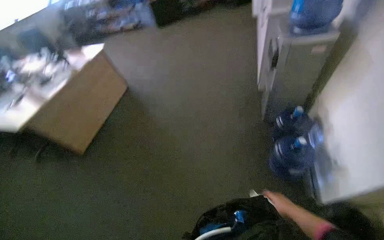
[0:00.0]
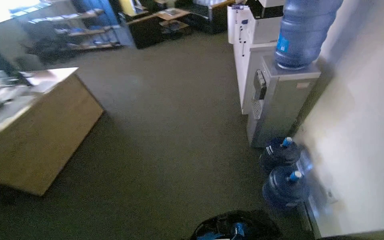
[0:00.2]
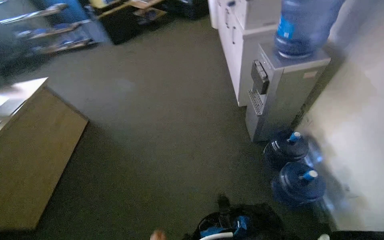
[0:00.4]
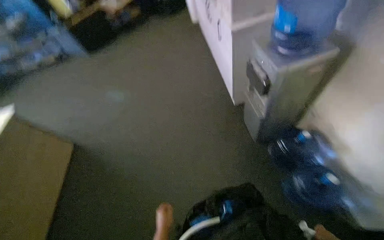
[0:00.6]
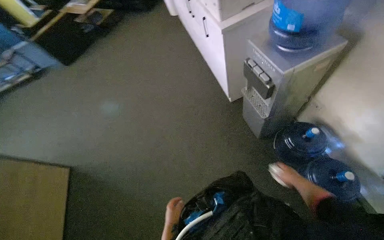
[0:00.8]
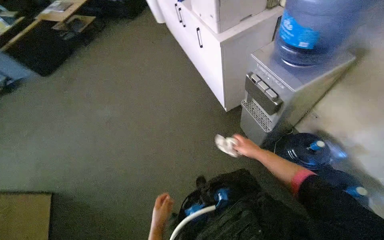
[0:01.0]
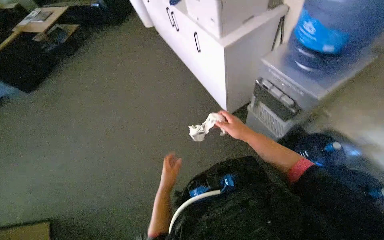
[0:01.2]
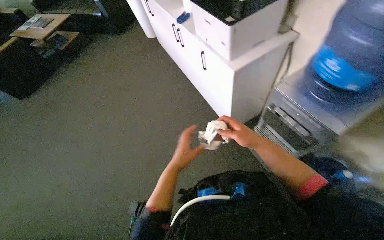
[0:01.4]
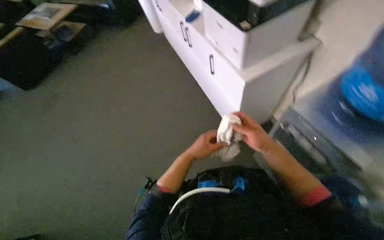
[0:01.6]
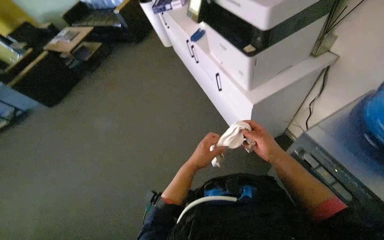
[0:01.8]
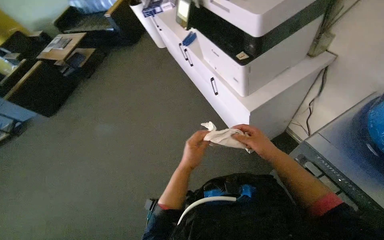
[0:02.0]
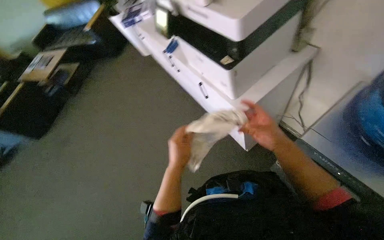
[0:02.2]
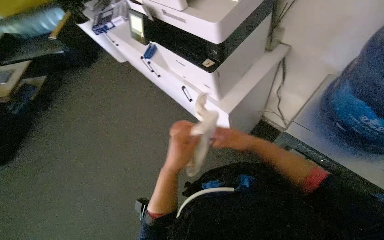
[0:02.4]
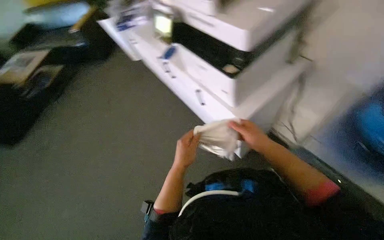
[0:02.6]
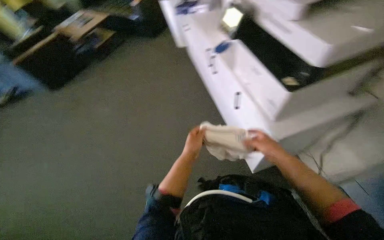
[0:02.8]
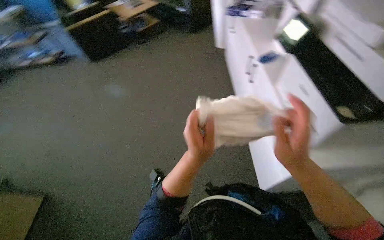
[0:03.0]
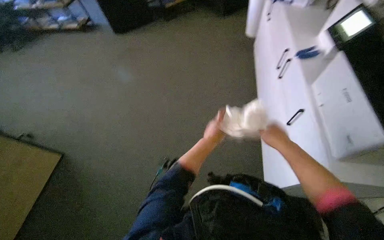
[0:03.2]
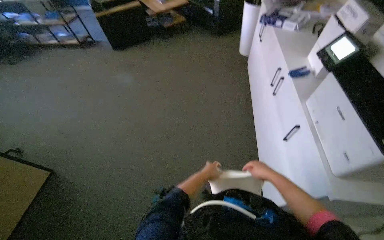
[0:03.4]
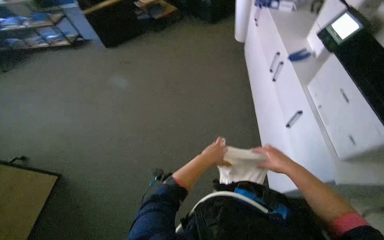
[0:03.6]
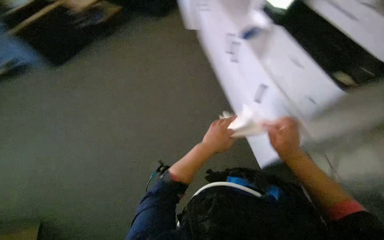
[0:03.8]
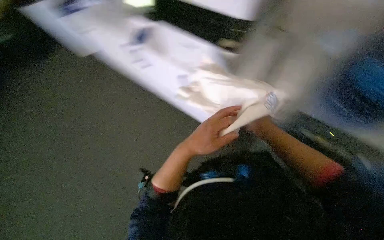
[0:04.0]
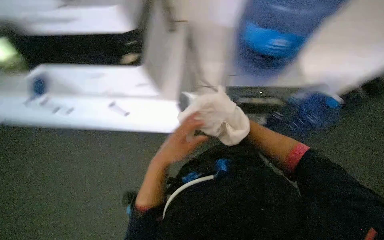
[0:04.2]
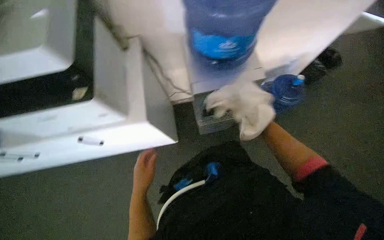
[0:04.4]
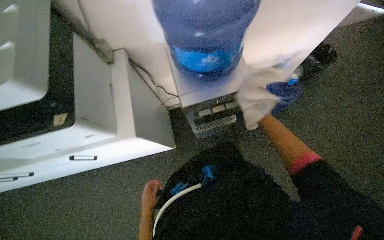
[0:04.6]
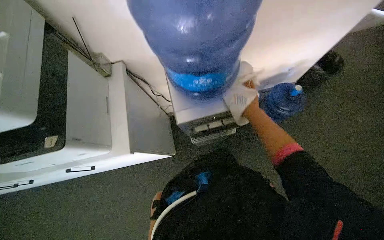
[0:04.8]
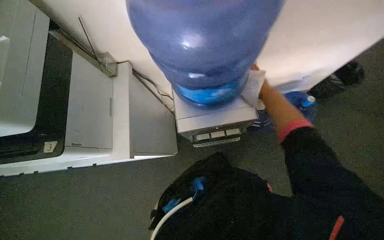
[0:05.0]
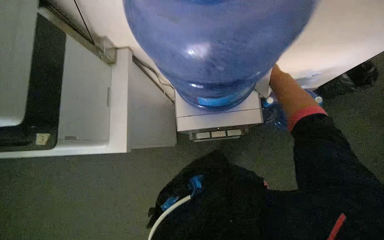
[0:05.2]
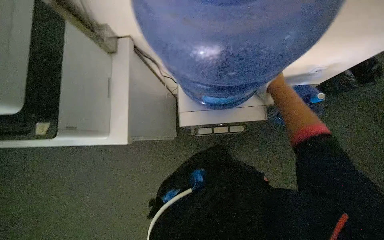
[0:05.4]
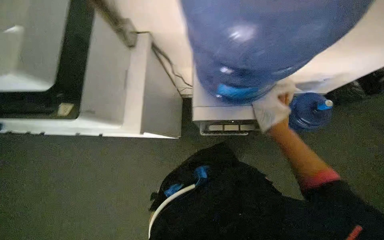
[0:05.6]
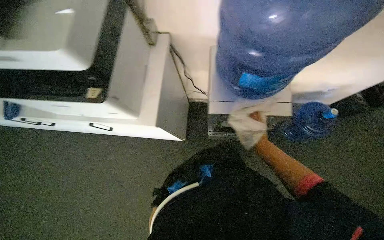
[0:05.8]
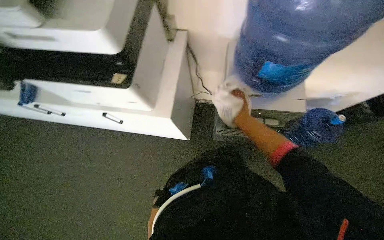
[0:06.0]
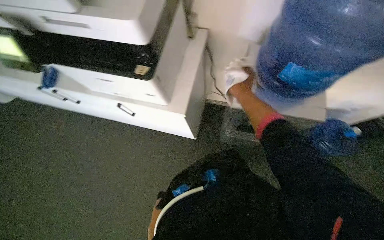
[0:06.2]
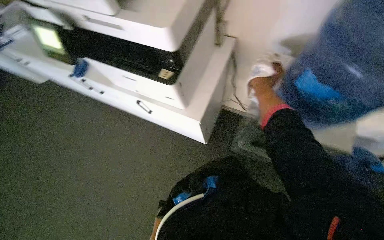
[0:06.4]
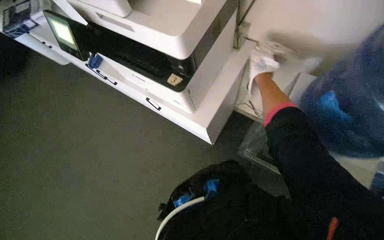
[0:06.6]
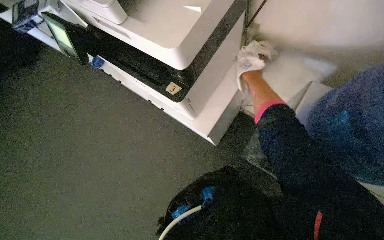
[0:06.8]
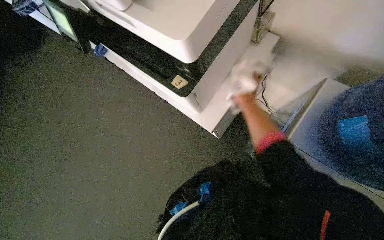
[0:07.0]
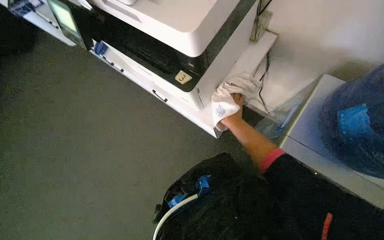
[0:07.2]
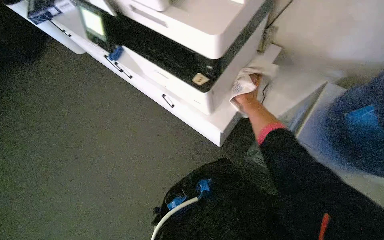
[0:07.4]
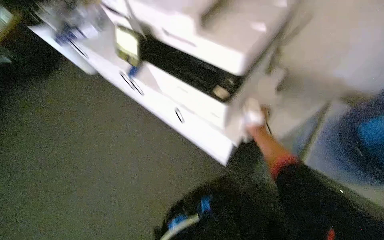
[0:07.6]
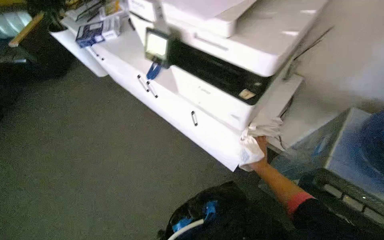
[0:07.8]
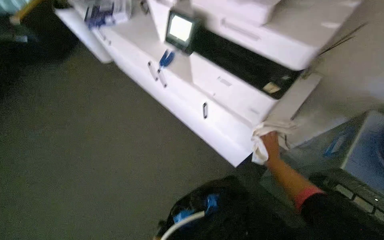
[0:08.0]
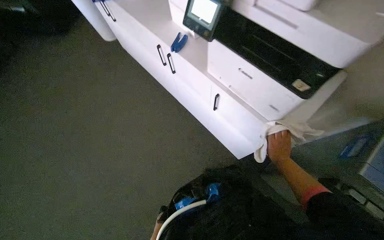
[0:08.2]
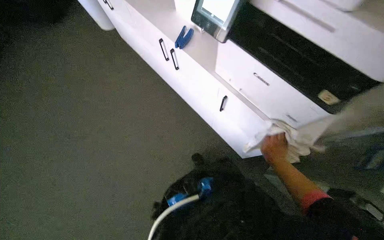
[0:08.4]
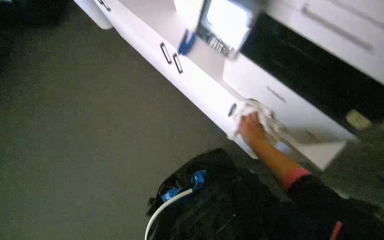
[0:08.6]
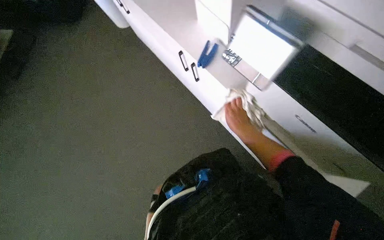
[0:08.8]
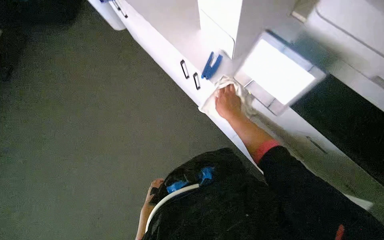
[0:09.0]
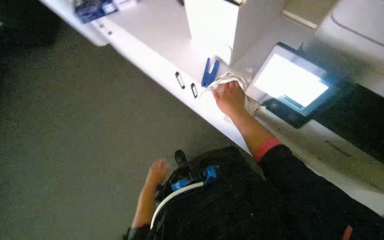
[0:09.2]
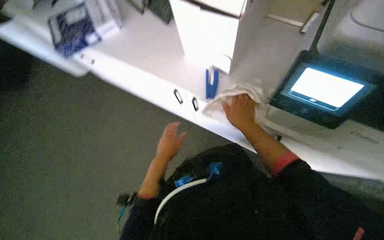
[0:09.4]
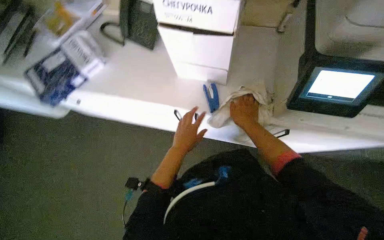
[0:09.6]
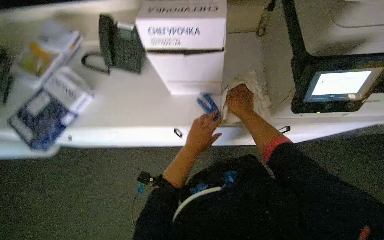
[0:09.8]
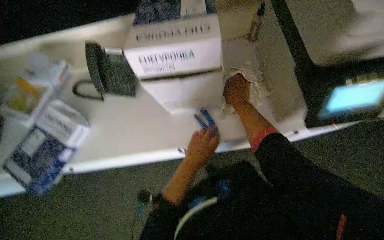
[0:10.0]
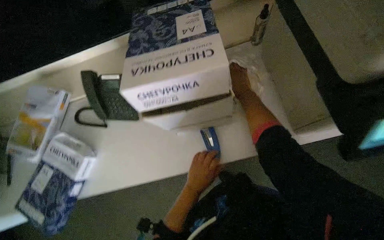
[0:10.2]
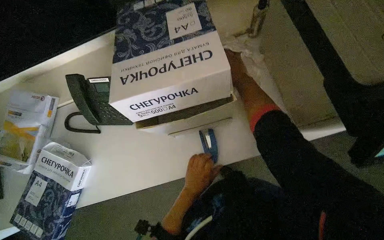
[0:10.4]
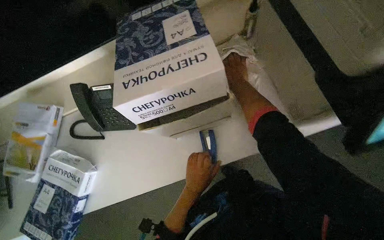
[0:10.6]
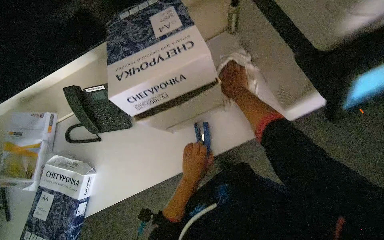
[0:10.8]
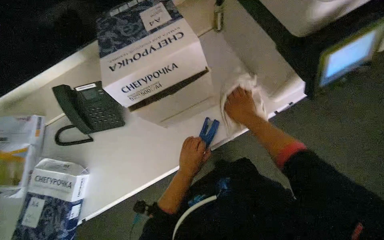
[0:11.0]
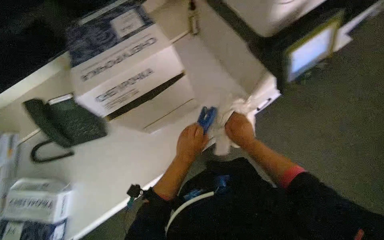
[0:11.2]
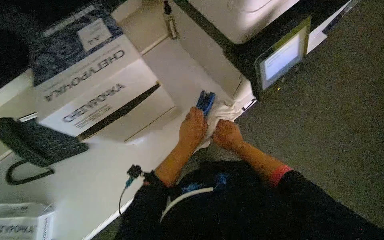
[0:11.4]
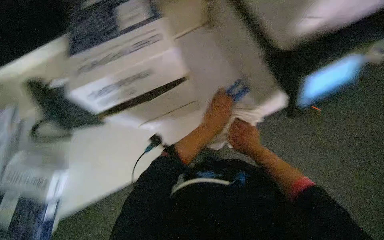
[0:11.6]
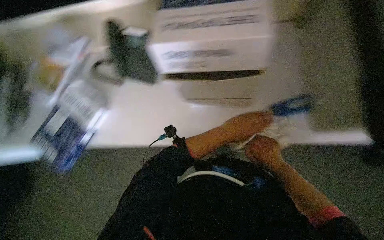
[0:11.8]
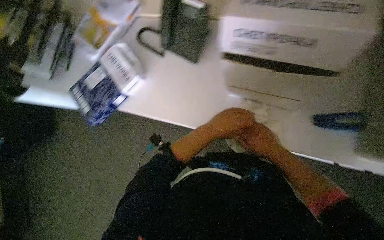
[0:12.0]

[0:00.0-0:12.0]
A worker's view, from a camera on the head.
Job: wiping surfaces.
The whole recording: Wiping office surfaces. The worker wipes various surfaces in the office, including a water dispenser, printer, desk, plant pot, wooden table, and couch.
0:00.0 to 0:01.6: The camera is carried approximately 1 m. The wearer's head swings approximately 40 degrees to the right.
0:01.6 to 0:03.0: The wearer's head swings approximately 25 degrees to the left.
0:03.0 to 0:04.4: The head rotates about 35 degrees to the right.
0:04.4 to 0:06.0: The right hand travels up the picture and back again, approximately 30 cm each way.
0:06.0 to 0:07.6: The head rotates approximately 25 degrees to the left.
0:09.0 to 0:10.4: The head rotates some 65 degrees to the right.
0:10.4 to 0:12.0: The scene rotates clockwise by about 30 degrees.

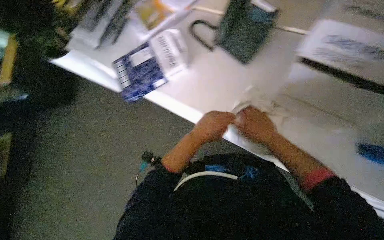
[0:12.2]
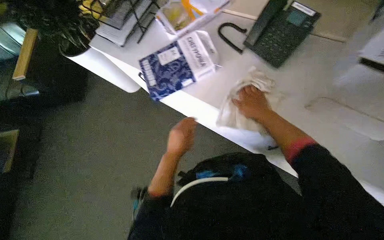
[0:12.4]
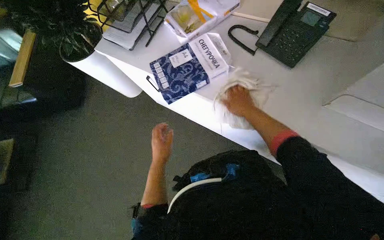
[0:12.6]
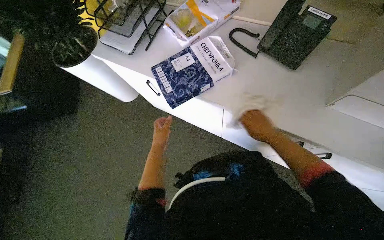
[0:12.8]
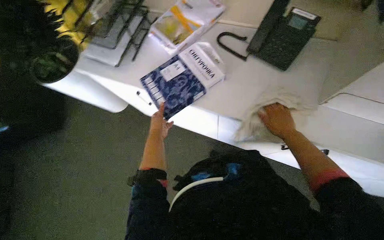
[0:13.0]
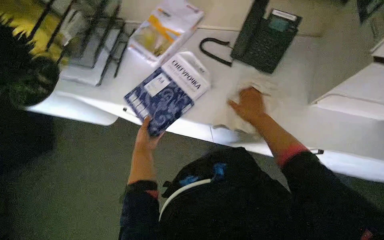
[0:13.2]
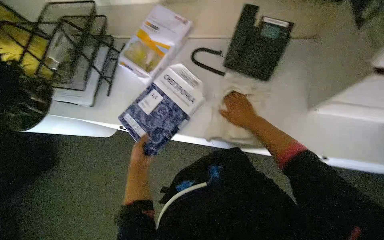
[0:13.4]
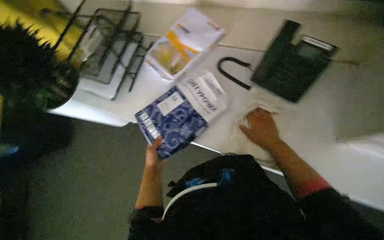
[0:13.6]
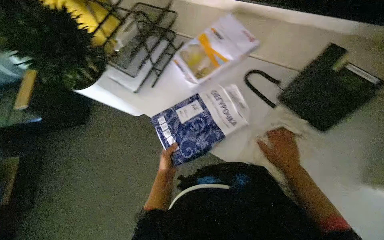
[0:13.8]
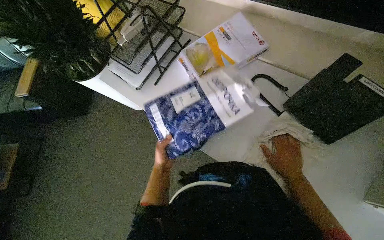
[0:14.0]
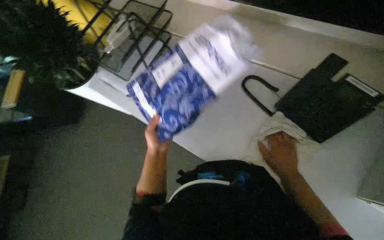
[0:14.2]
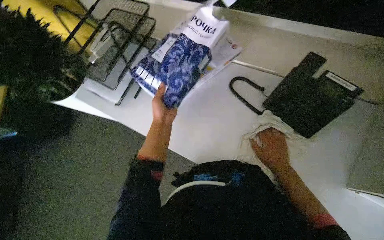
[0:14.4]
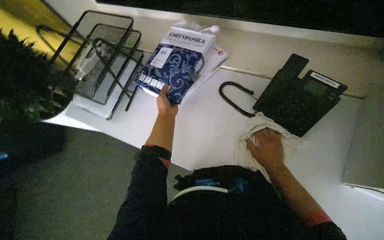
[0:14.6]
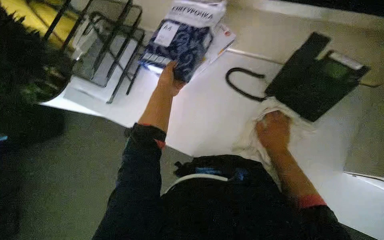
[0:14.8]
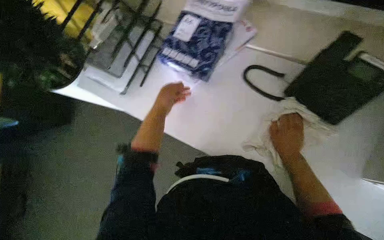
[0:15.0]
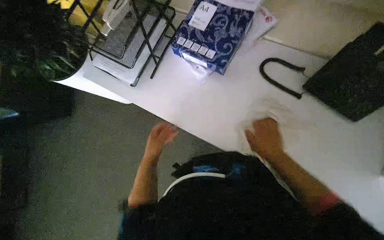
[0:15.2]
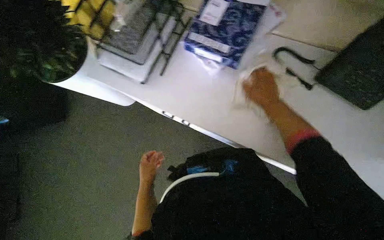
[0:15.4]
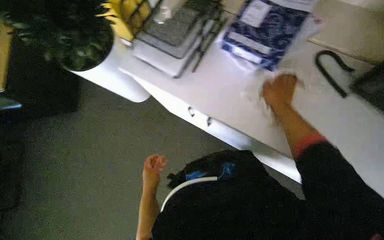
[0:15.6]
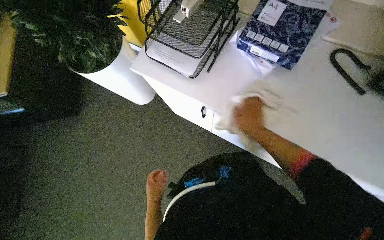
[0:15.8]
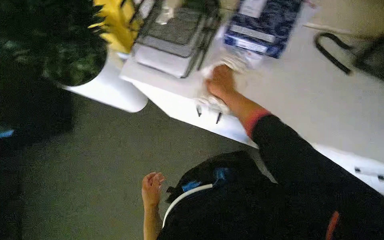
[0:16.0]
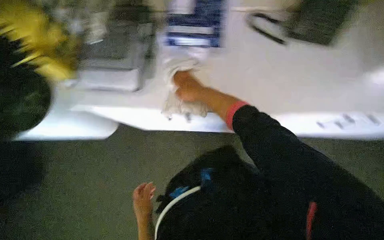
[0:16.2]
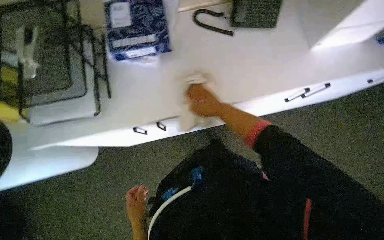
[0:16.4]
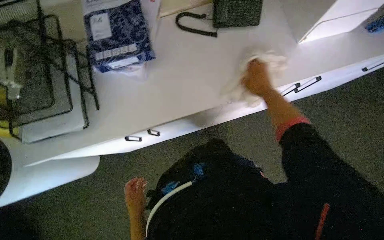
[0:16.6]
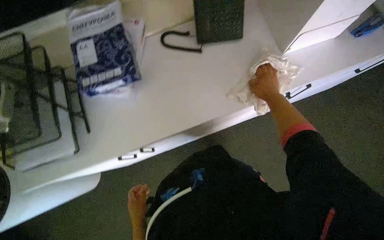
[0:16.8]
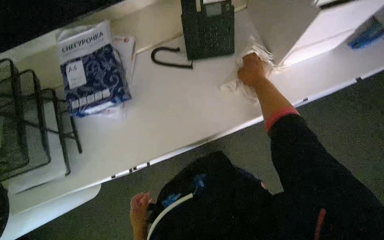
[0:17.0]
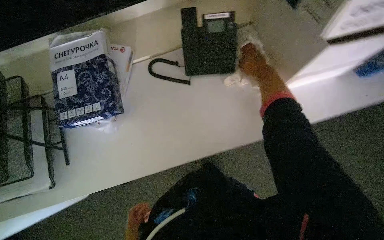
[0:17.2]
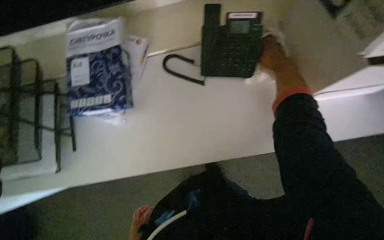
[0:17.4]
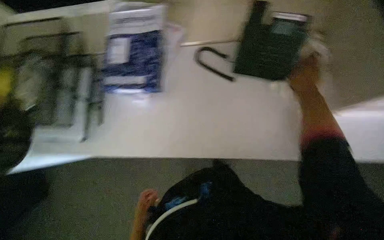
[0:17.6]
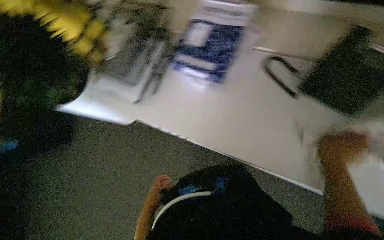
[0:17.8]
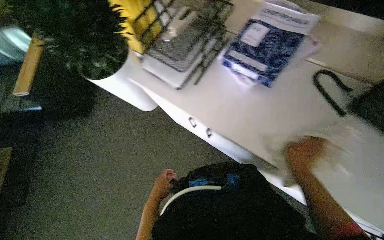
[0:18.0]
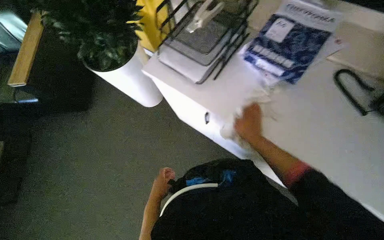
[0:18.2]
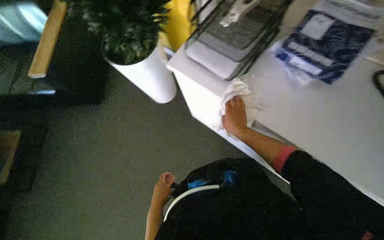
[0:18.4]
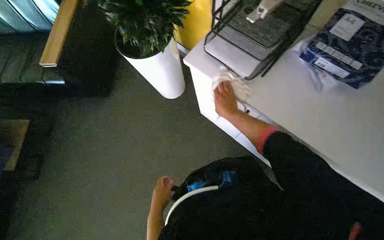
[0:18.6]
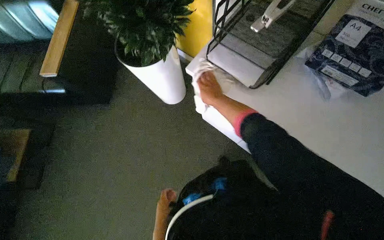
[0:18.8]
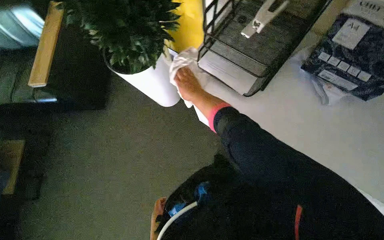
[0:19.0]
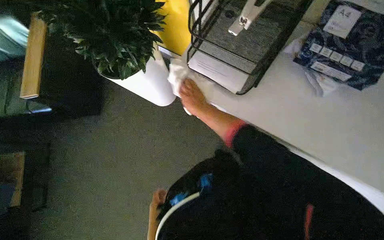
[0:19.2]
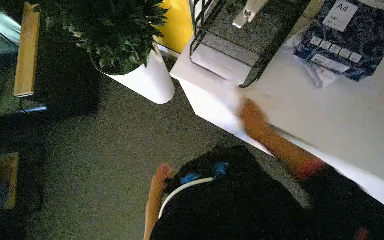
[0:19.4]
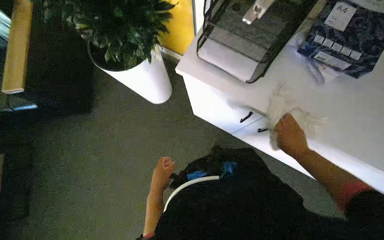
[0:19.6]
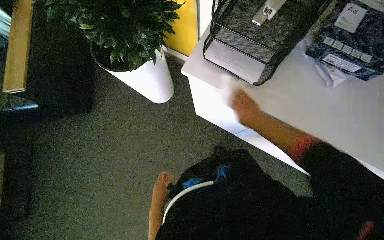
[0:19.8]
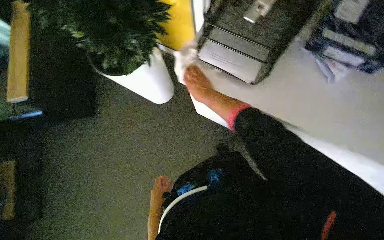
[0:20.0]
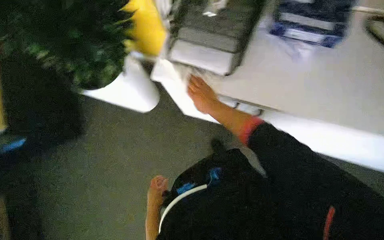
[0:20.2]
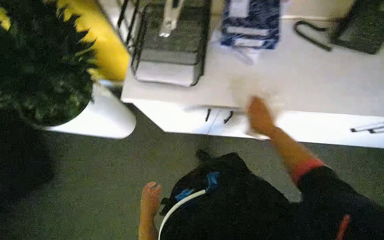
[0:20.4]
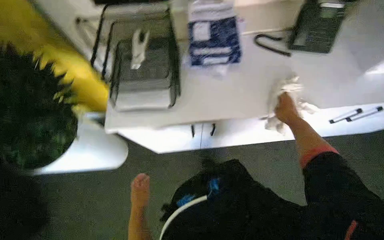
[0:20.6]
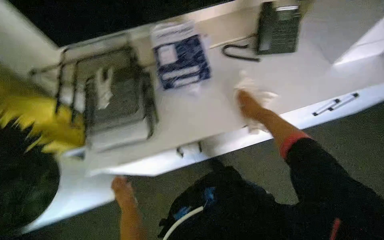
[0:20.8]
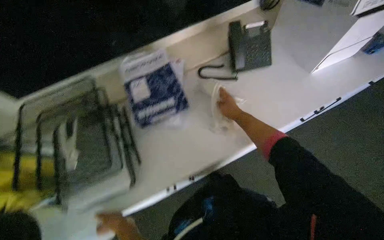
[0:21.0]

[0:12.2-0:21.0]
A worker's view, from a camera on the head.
Job: wiping surfaces.
The whole recording: Wiping office surfaces. The worker wipes various surfaces in the office, including a water dispenser, printer, desk, plant pot, wooden table, and couch.
0:12.2 to 0:13.6: The left hand travels to the left and farther from the camera by some 40 cm.
0:13.6 to 0:15.2: The left hand travels up the picture and back again, some 30 cm each way.
0:15.2 to 0:16.6: The head rotates roughly 55 degrees to the right.
0:16.6 to 0:18.0: The head rotates roughly 60 degrees to the left.
0:18.0 to 0:19.6: The right hand reaches approximately 60 cm to the left, then returns, while the left hand shifts some 15 cm farther from the camera, and moves some 15 cm down the picture and comes back.
0:19.6 to 0:21.0: The head turns to the right by some 55 degrees. The wearer looks roughly 10 degrees further upward.
